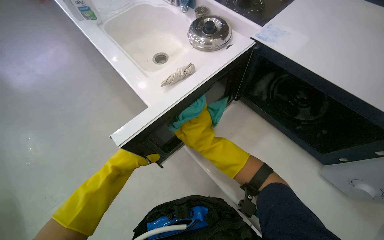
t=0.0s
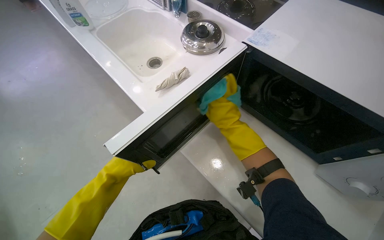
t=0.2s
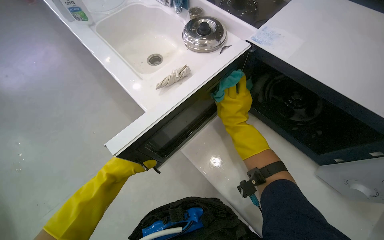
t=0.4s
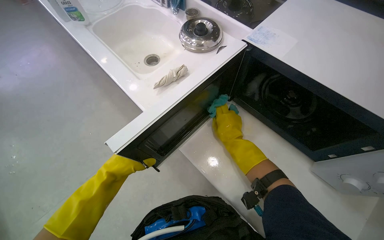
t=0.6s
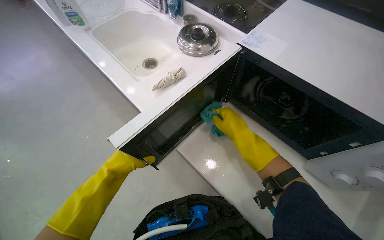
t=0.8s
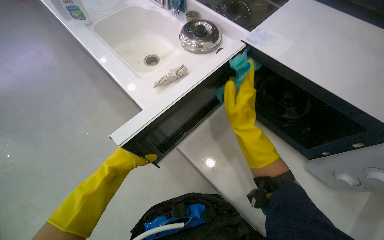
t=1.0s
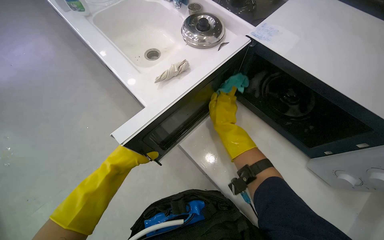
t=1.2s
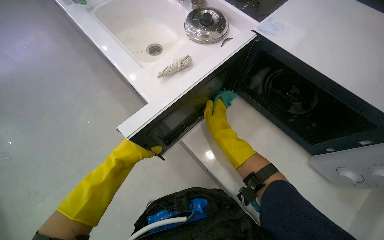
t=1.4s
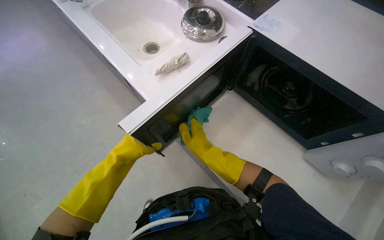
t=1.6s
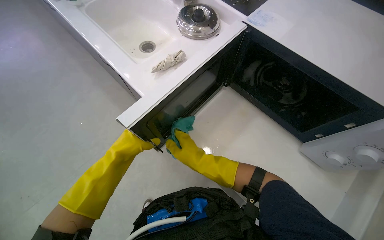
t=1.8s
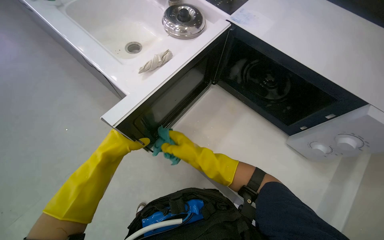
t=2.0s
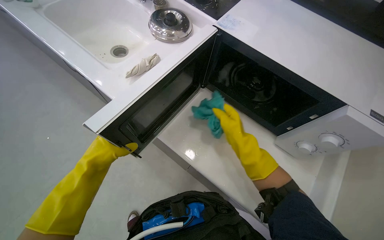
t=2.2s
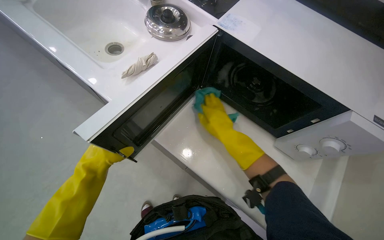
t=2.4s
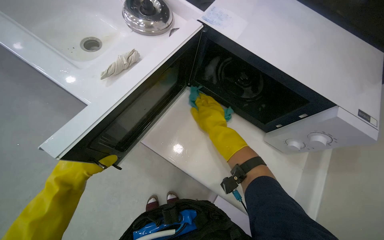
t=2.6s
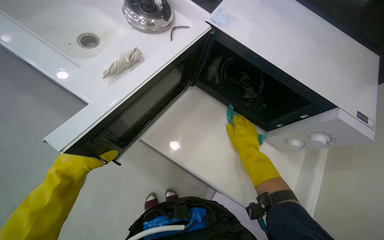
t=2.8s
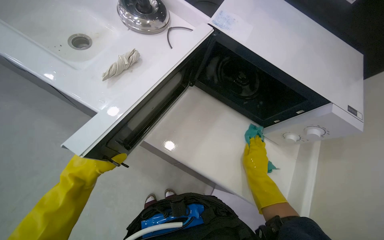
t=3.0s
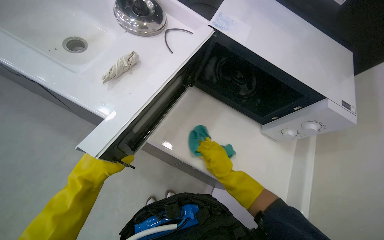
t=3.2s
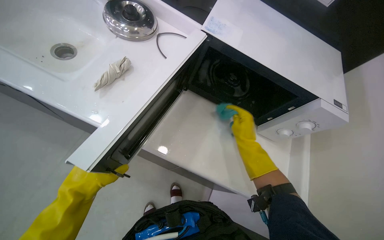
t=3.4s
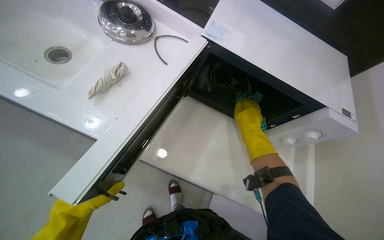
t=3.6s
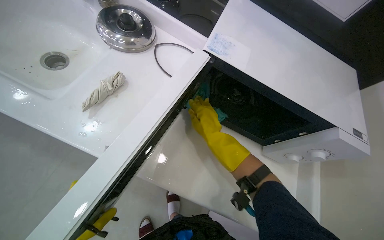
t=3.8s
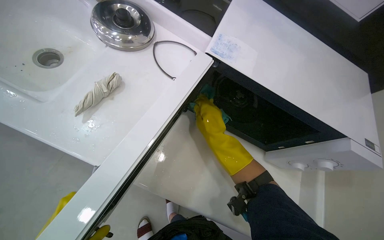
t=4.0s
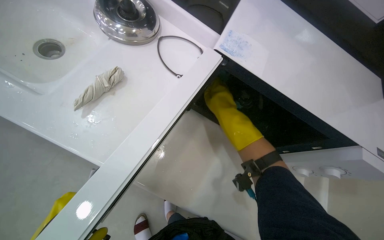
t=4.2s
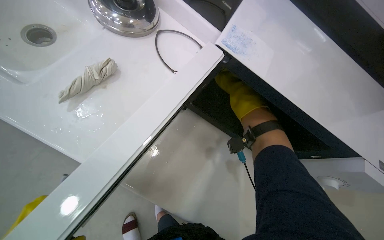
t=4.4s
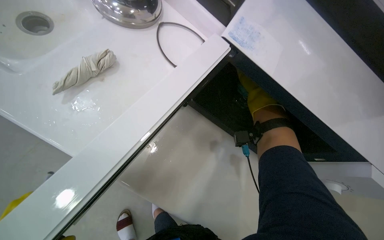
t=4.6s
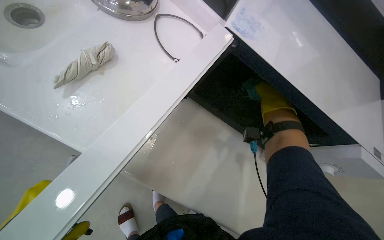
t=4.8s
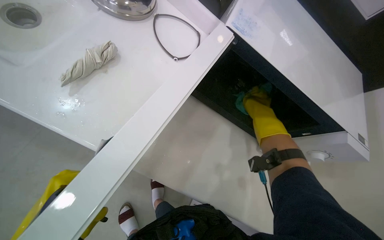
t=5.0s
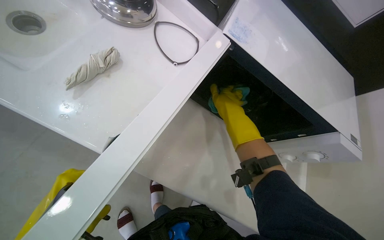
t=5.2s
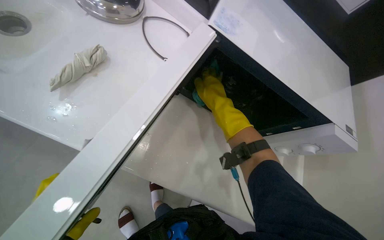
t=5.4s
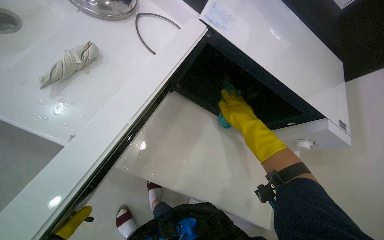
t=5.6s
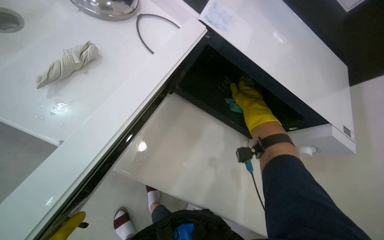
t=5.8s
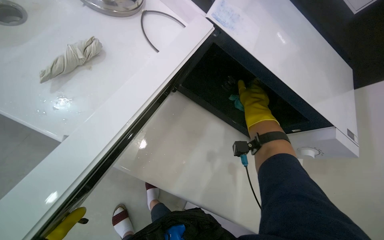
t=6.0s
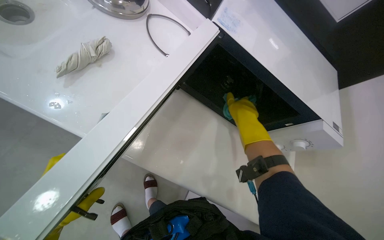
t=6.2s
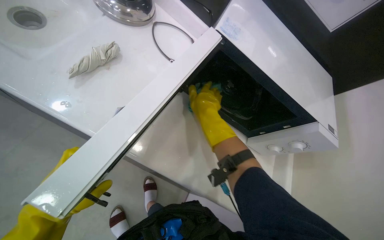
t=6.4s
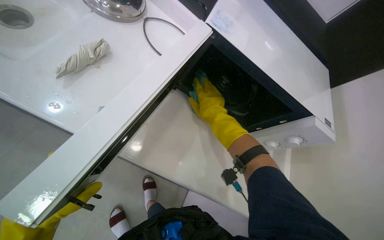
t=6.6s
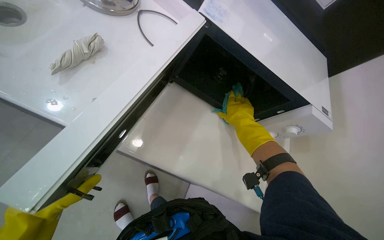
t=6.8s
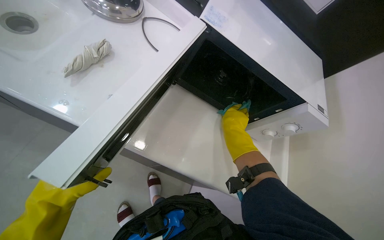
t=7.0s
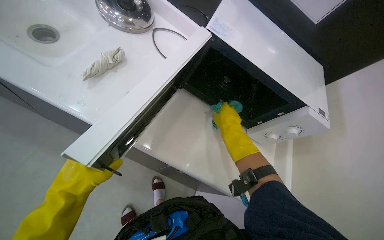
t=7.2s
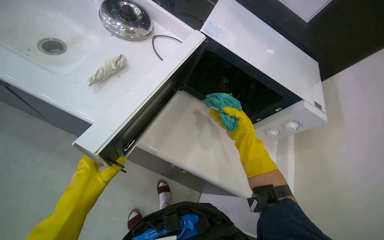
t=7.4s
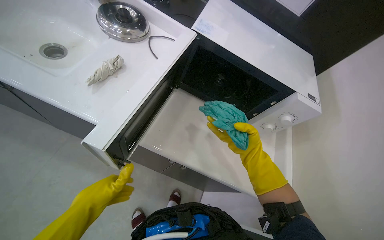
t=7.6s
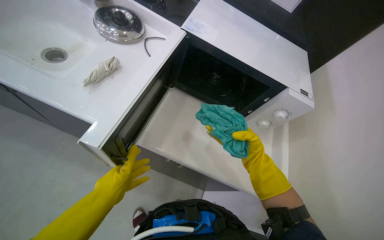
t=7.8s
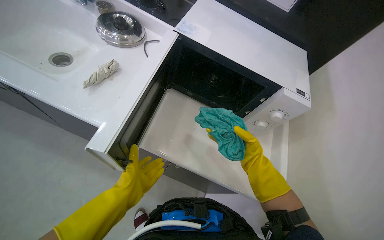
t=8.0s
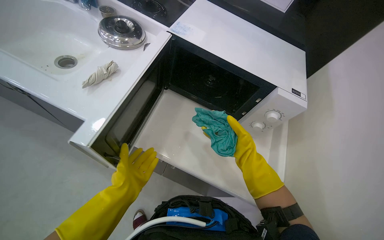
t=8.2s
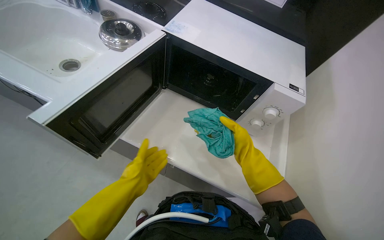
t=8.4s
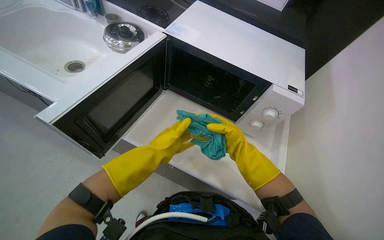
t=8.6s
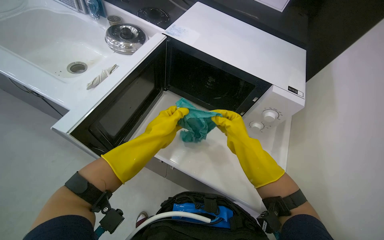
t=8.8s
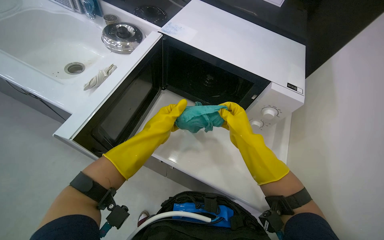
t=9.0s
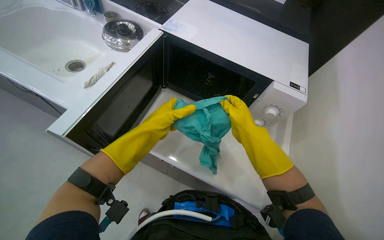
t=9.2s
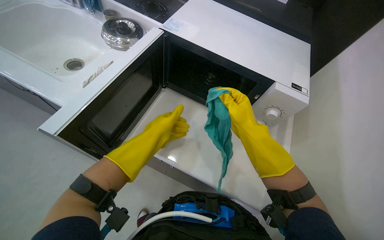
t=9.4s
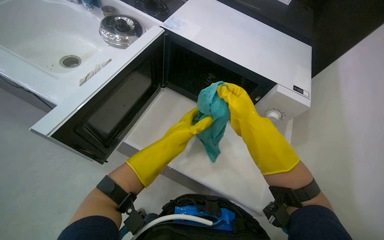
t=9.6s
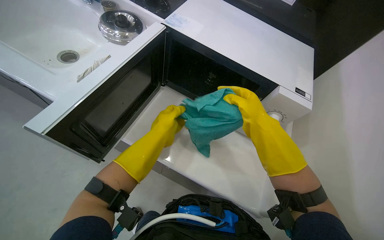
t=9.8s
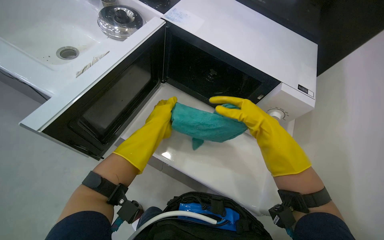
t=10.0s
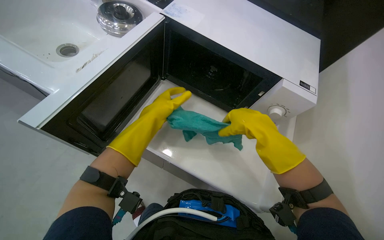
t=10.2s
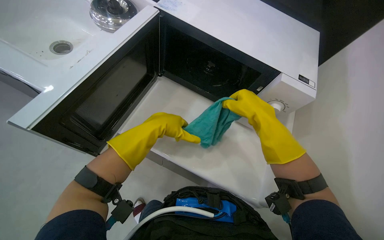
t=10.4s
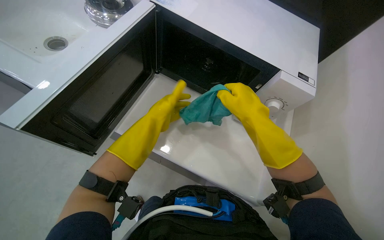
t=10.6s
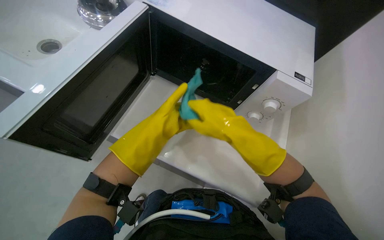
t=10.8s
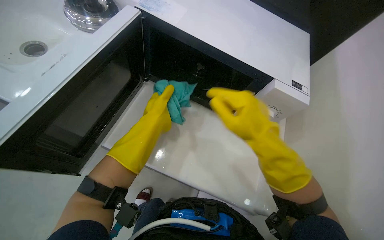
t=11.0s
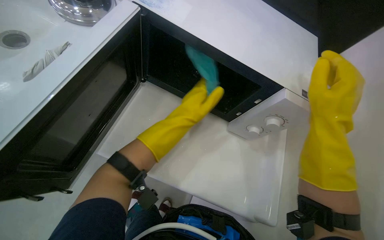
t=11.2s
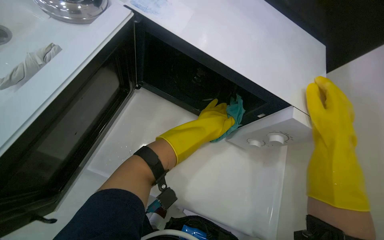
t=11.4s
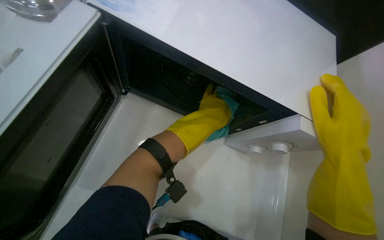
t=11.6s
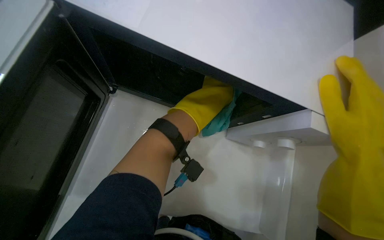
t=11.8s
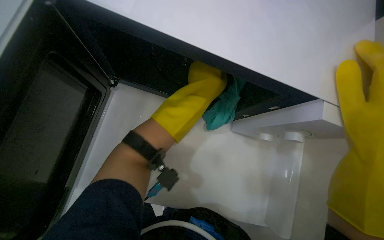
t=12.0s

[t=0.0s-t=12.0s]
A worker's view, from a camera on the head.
Job: cleaning kitchen.
The whole recording: Cleaning microwave. The worker wipes the exterior and interior of the microwave with a cleaning cloth.
t=1.6s to t=3.0s: The wearer looks roughly 20 degrees further to the right. The right hand goes approximately 20 cm to the right and down the picture.
t=3.0s to t=4.4s: The right hand shifts approximately 35 cm up the picture.
t=4.4s to t=6.0s: The right hand goes left and right, roughly 15 cm each way, reversing 2 times.
t=6.0s to t=7.6s: The right hand shifts roughly 25 cm down the picture.
t=7.6s to t=9.0s: The left hand travels to the right and up the picture by approximately 30 cm.
t=9.0s to t=10.4s: The hands make small movements and keep their place.
t=10.4s to t=12.0s: The camera pitches downward, by about 15 degrees. The left hand is displaced to the right by roughly 15 cm.

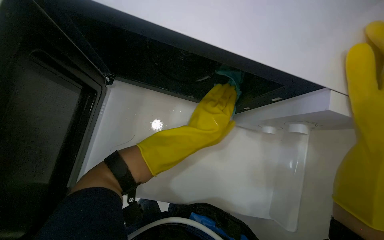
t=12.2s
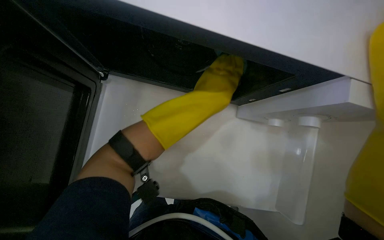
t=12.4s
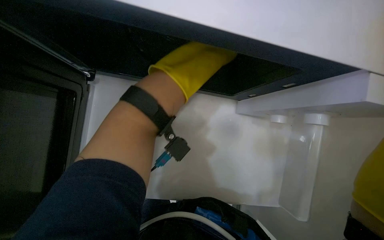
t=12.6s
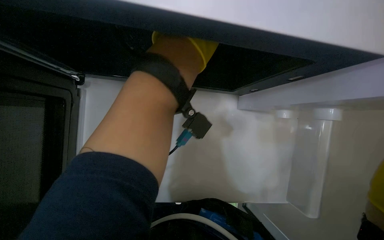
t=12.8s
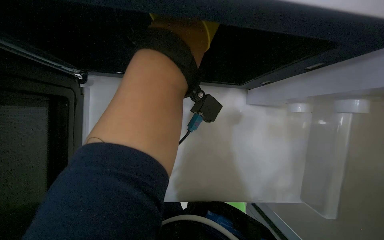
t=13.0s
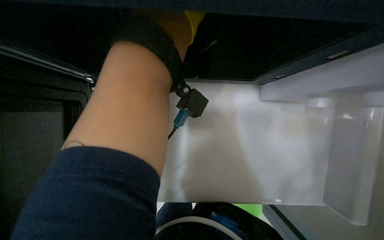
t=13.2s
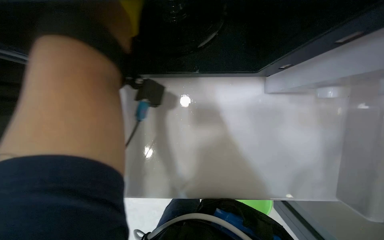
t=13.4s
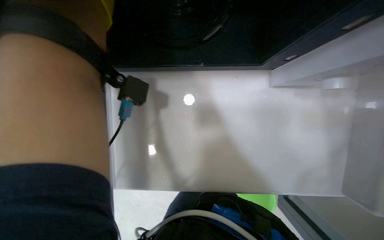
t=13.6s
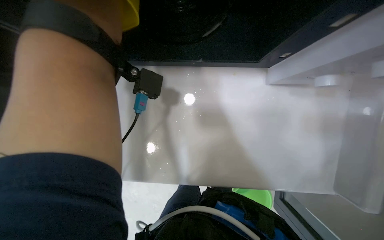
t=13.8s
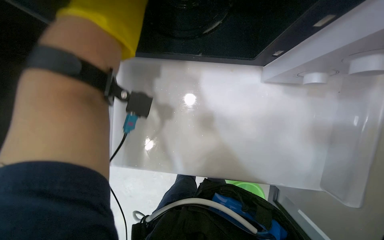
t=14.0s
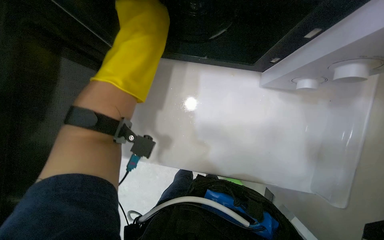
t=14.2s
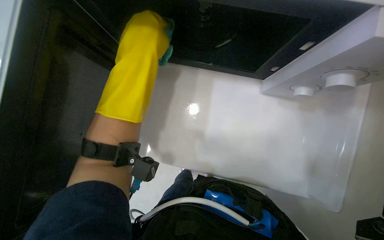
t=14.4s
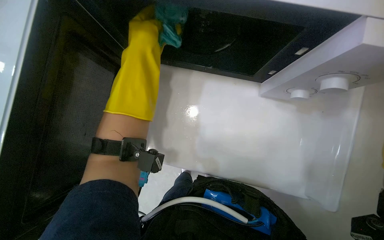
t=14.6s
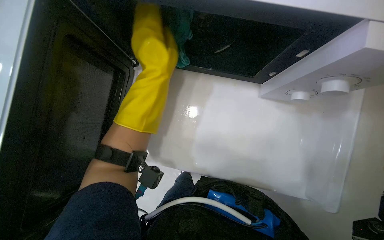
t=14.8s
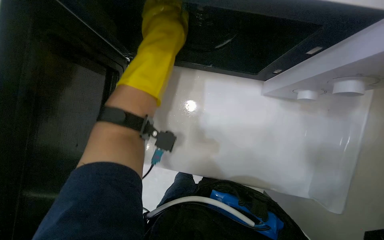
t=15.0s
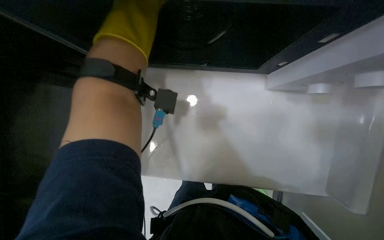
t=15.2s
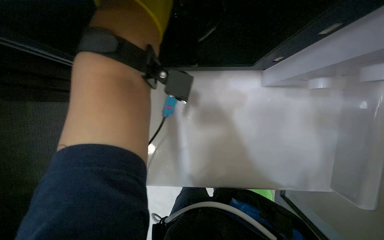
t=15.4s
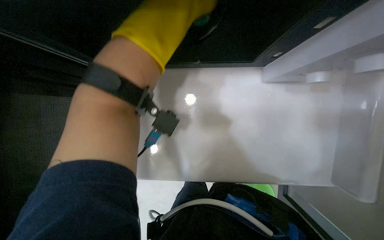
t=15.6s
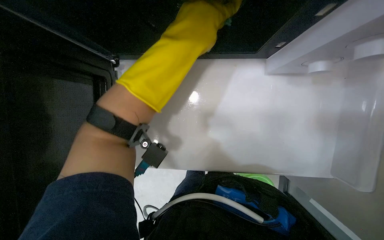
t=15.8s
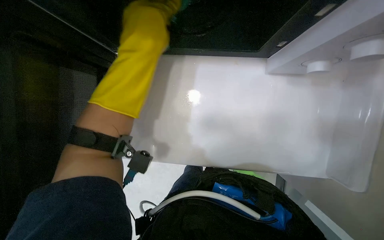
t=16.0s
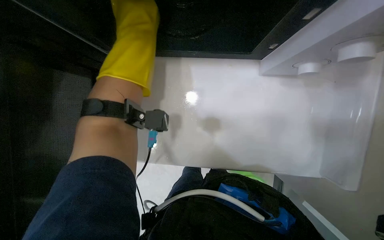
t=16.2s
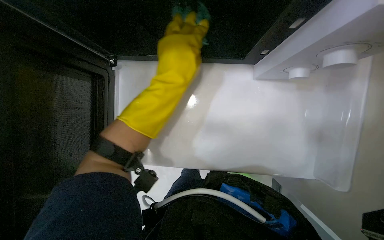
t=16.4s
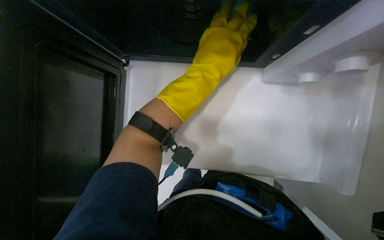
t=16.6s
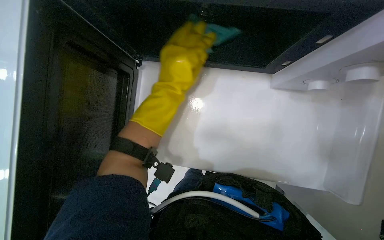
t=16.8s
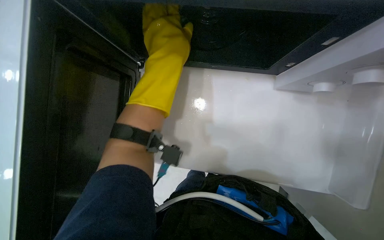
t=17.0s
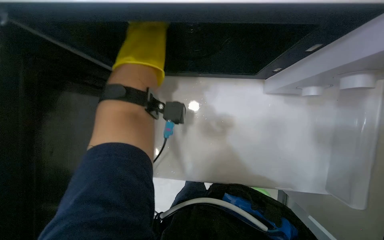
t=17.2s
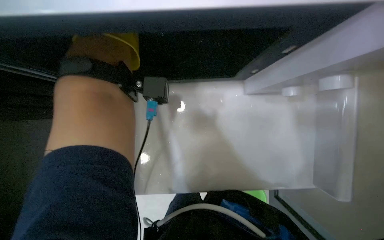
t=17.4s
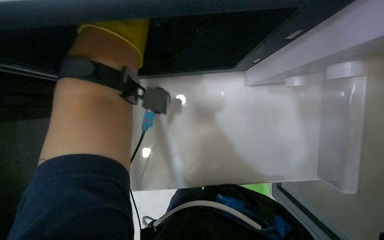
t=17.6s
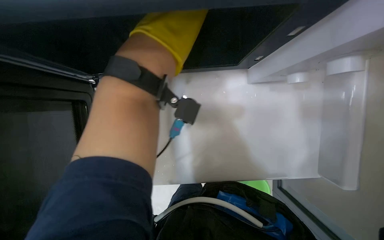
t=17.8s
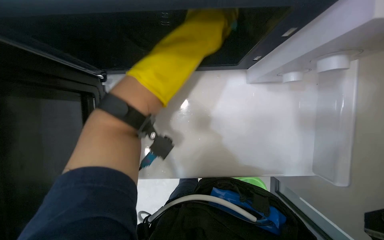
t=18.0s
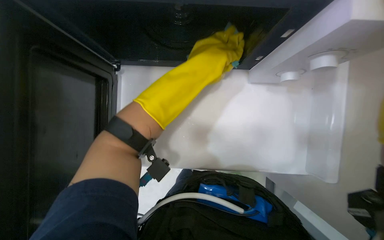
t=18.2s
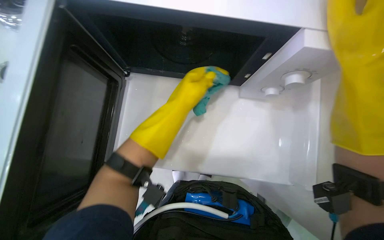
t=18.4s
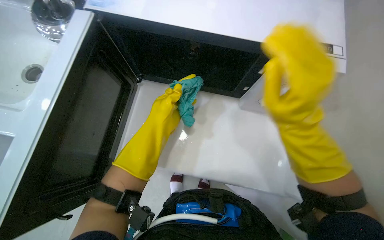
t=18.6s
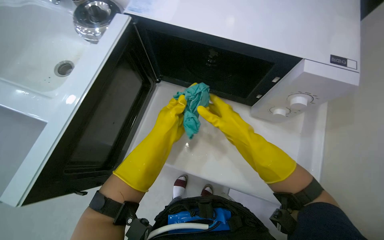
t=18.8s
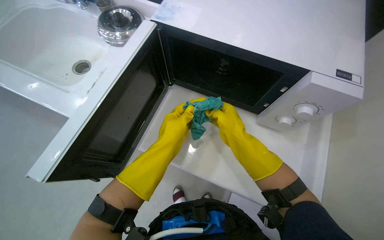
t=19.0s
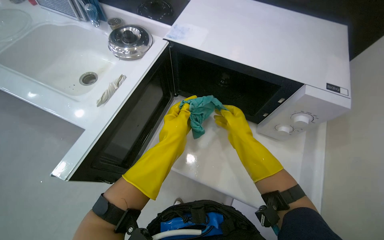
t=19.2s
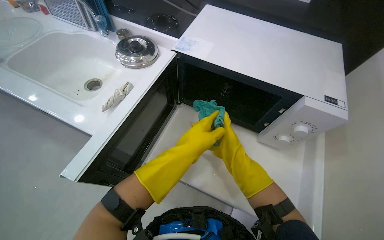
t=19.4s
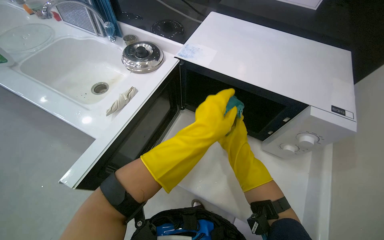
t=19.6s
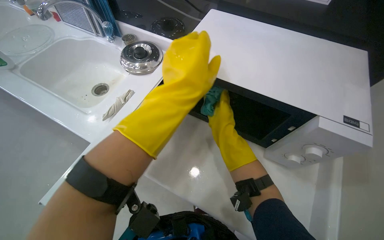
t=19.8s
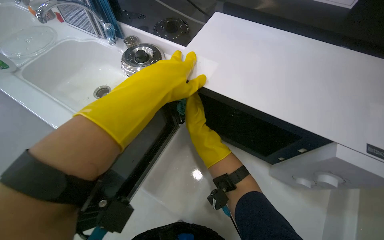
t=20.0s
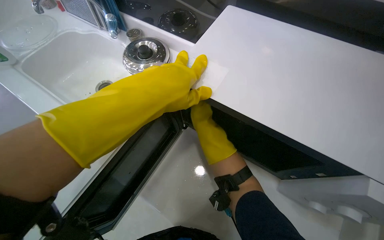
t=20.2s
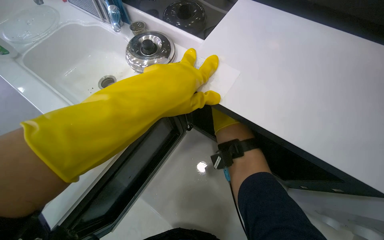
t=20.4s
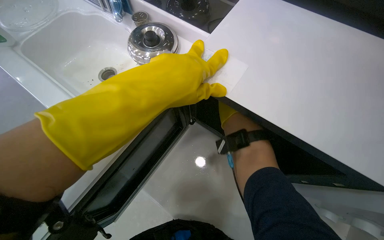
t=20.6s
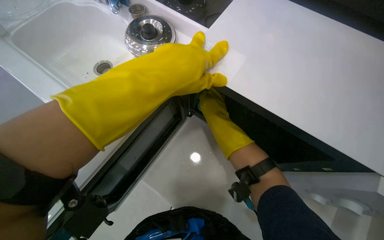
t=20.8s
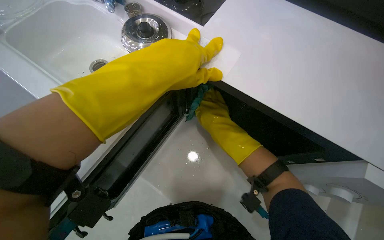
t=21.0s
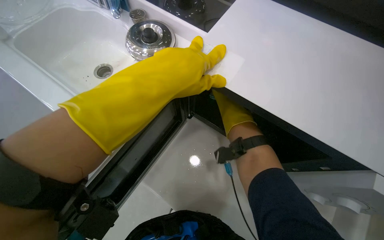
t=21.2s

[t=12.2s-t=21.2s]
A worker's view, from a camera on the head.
Job: cleaning kitchen.
The whole recording: Cleaning microwave. The worker wipes the exterior and interior of the microwave with a cleaning cloth.
t=12.2s to t=13.8s: The view swings some 15 degrees to the left. The camera pitches downward, by roughly 15 degrees.
t=13.8s to t=15.2s: The left hand travels nearer to the camera by some 10 cm.
t=15.2s to t=16.6s: The left hand moves left and right over about 15 cm, changing direction 2 times.
t=16.6s to t=18.2s: The left hand moves some 25 cm to the left and comes back.
t=18.2s to t=19.8s: The view tilts about 20 degrees upward.
